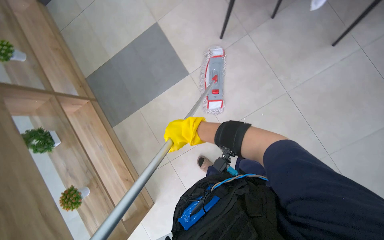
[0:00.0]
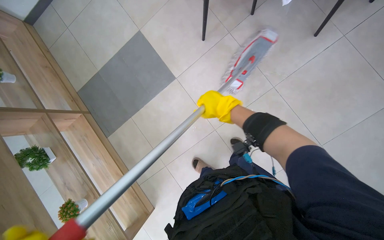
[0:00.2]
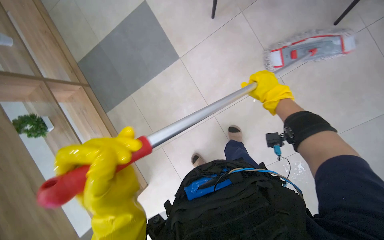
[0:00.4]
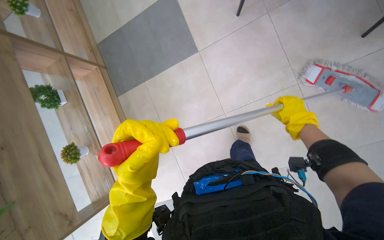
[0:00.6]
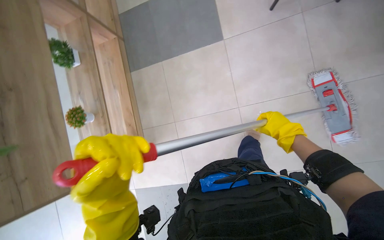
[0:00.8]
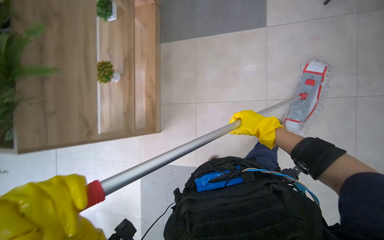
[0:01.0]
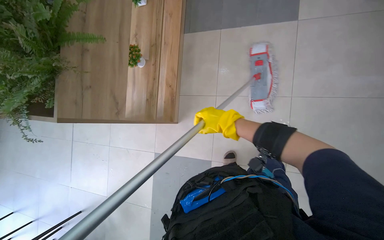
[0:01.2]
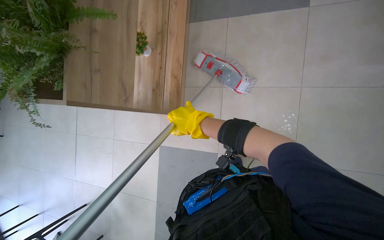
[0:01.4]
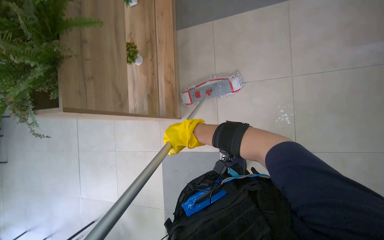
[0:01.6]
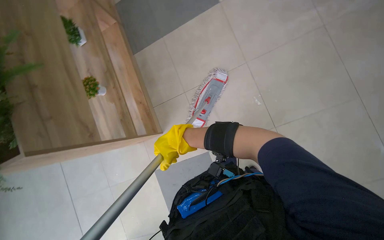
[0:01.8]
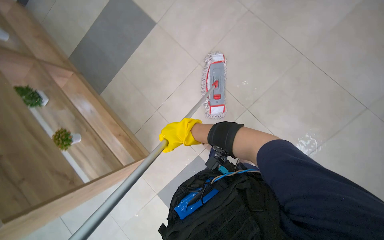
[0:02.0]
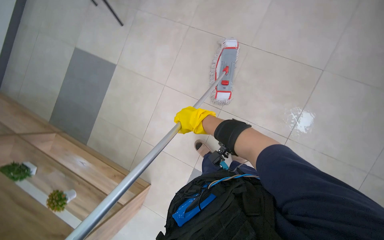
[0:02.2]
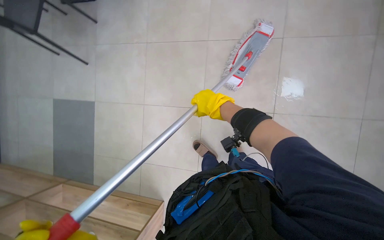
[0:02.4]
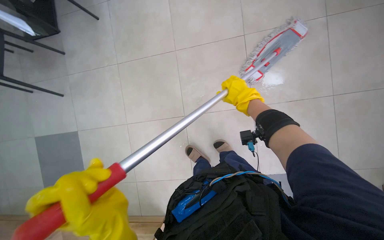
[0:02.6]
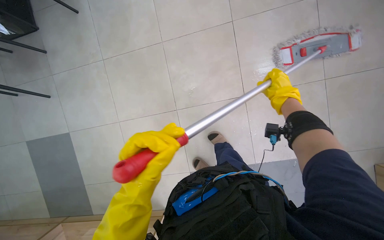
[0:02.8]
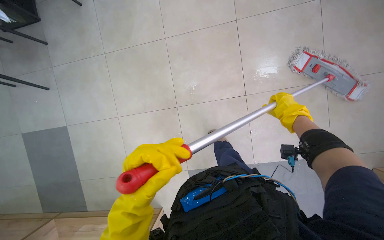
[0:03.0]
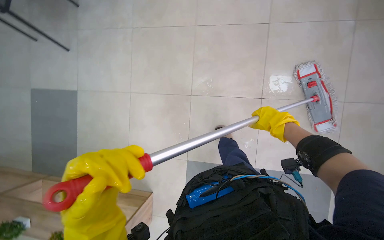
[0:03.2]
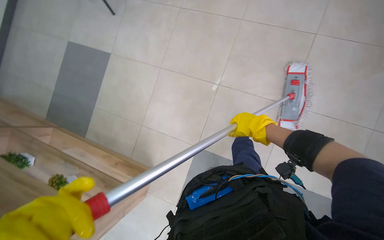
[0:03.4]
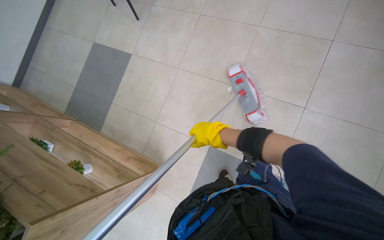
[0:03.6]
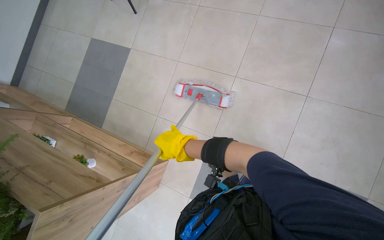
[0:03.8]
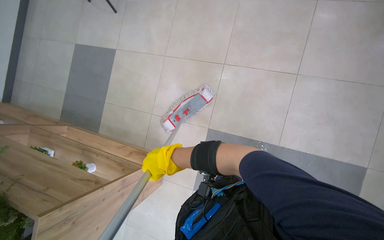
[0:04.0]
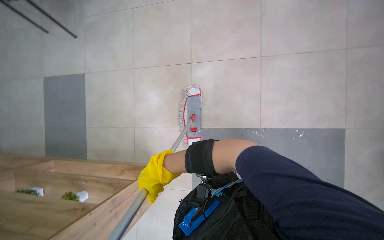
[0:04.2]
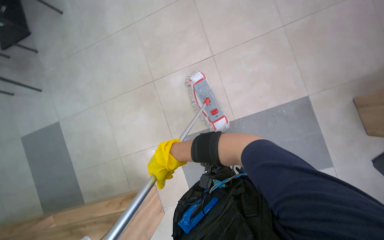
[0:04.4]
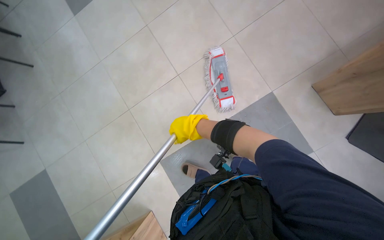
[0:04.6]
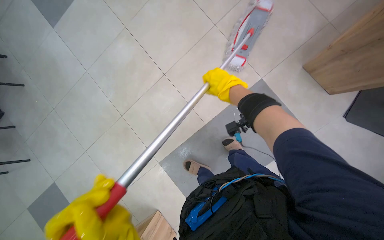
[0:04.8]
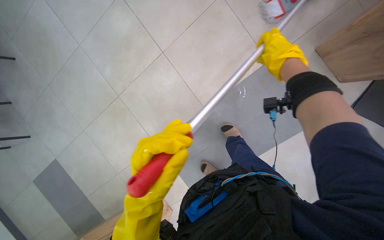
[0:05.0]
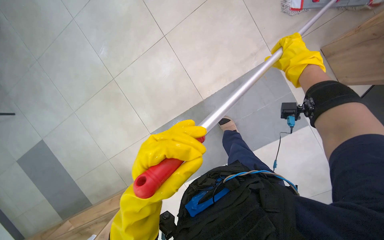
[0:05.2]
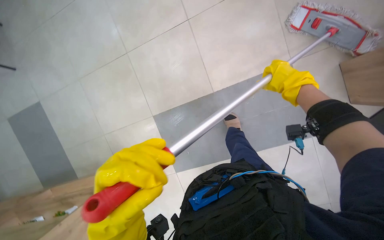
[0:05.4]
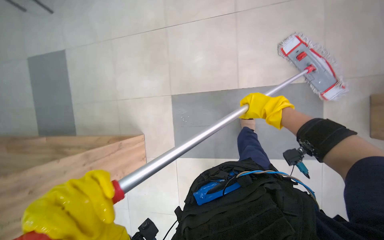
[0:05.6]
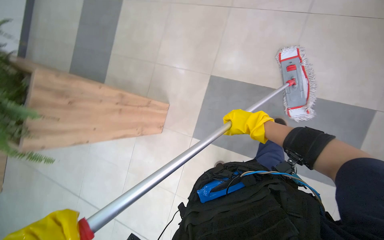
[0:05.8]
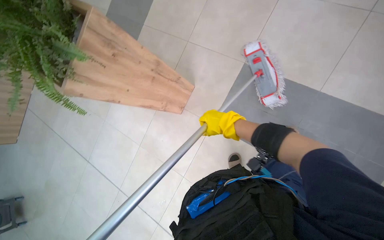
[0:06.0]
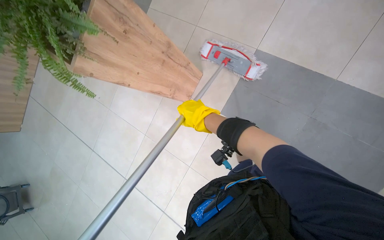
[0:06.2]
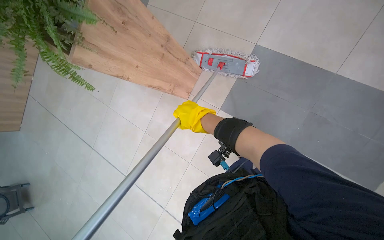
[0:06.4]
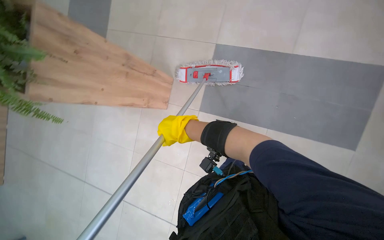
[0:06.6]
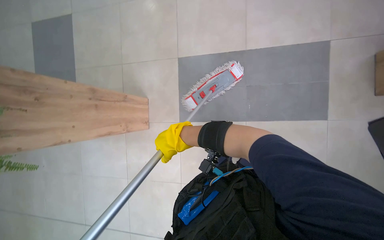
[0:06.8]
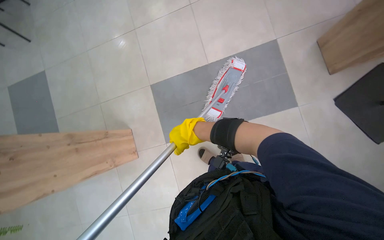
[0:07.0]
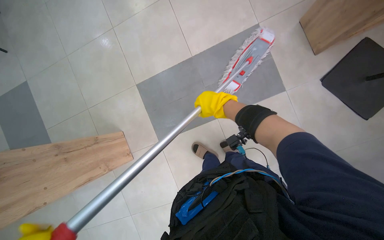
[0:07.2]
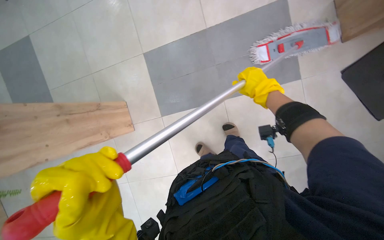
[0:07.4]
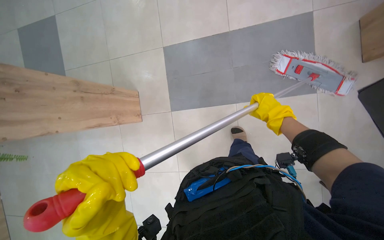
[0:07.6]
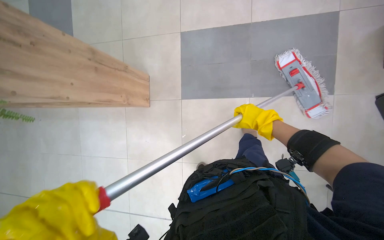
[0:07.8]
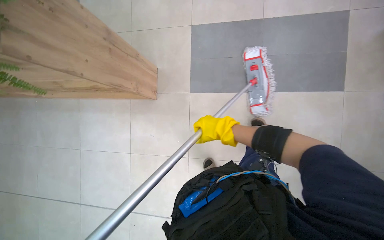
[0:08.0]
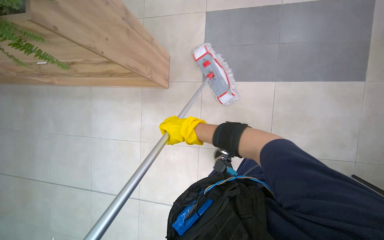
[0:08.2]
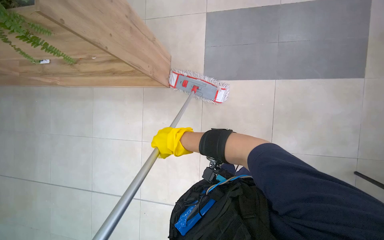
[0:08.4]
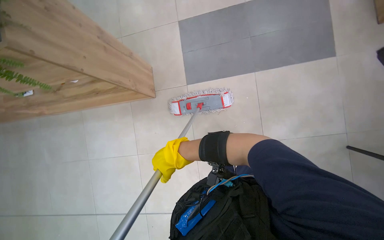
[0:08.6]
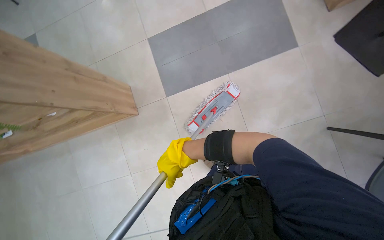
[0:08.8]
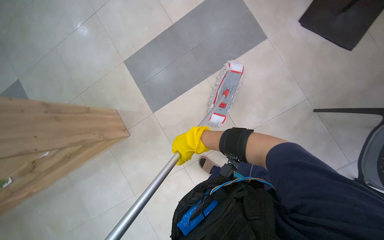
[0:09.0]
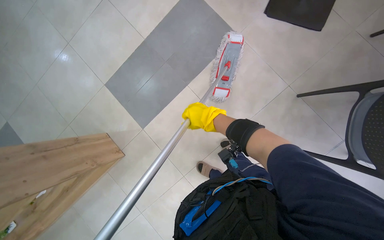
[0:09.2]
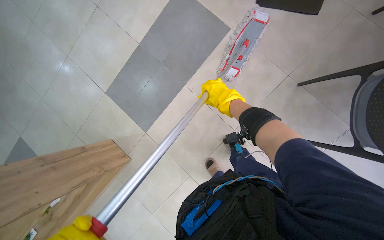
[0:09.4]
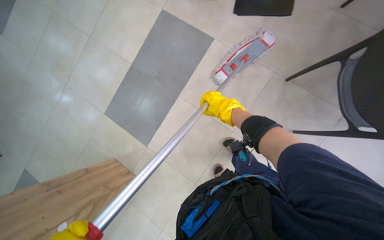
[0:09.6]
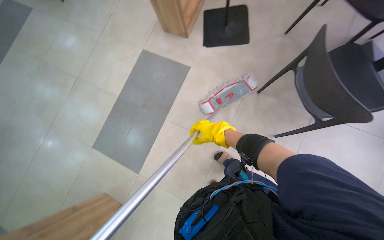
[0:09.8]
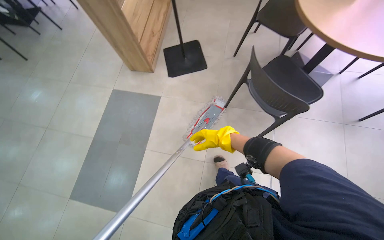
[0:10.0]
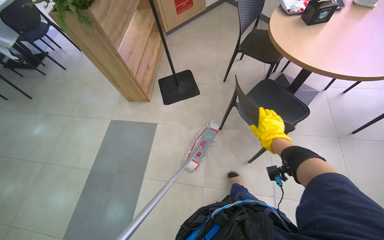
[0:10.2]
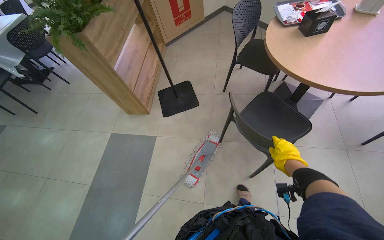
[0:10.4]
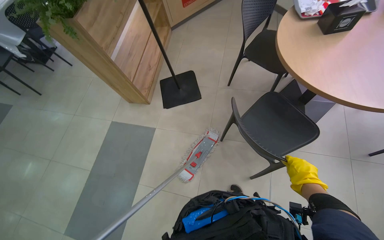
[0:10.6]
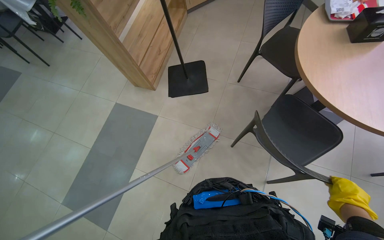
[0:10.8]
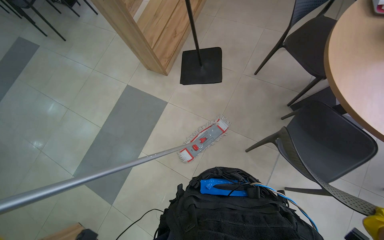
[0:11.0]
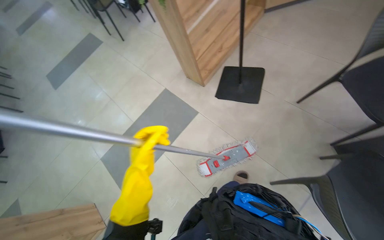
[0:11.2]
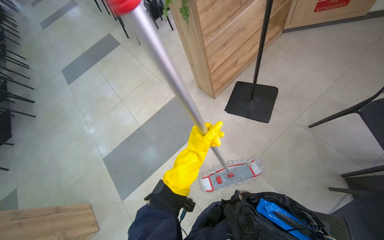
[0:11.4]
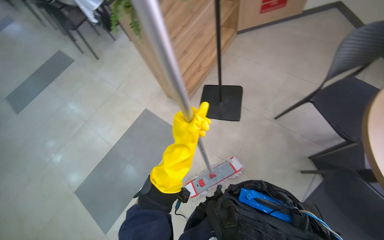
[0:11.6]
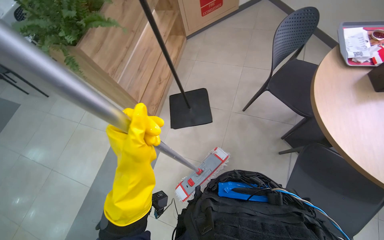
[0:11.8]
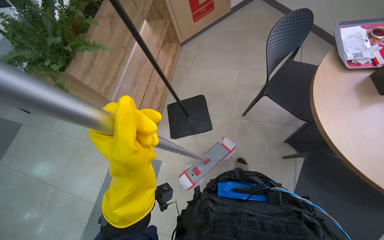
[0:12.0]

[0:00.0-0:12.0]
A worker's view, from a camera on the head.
Job: mopping floor.
The whole recording: Mopping cafeteria floor. The worker mops the cafeteria floor with a mop and bucket.
0:06.0 to 0:07.6: The scene rotates counterclockwise by roughly 25 degrees.
0:07.6 to 0:09.0: The scene rotates counterclockwise by approximately 30 degrees.
0:09.0 to 0:10.4: The view tilts approximately 35 degrees upward. The scene turns roughly 50 degrees counterclockwise in the picture.

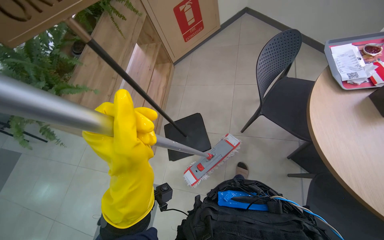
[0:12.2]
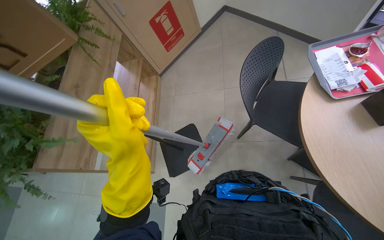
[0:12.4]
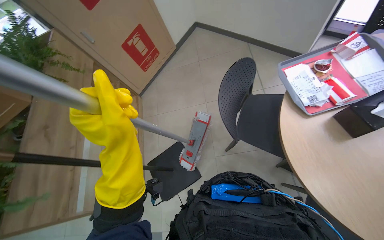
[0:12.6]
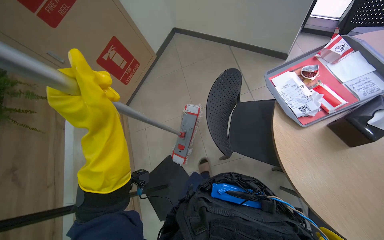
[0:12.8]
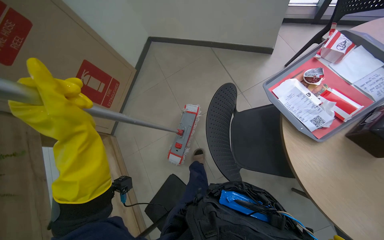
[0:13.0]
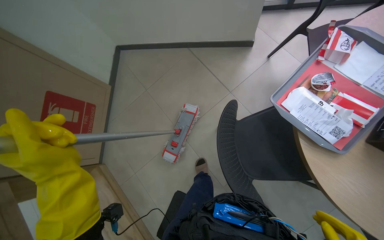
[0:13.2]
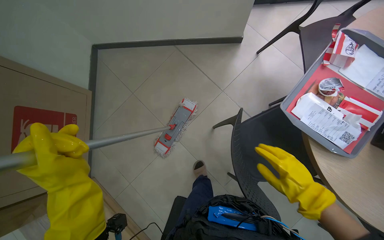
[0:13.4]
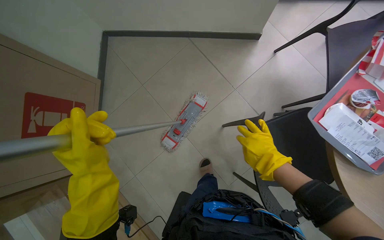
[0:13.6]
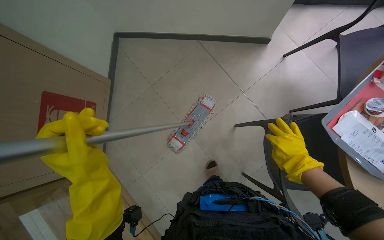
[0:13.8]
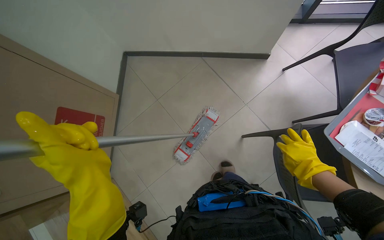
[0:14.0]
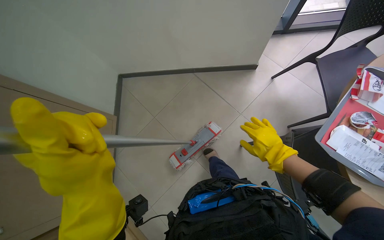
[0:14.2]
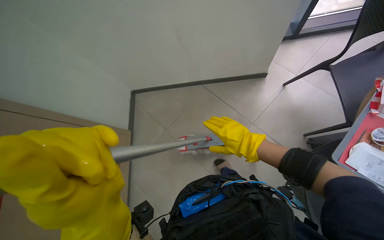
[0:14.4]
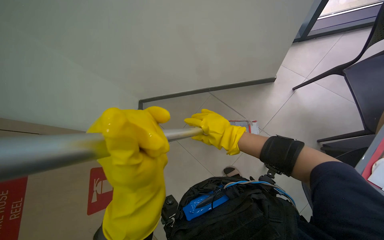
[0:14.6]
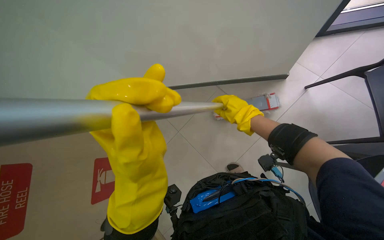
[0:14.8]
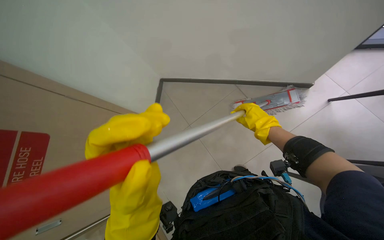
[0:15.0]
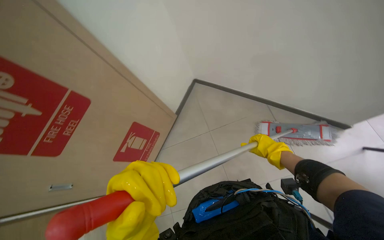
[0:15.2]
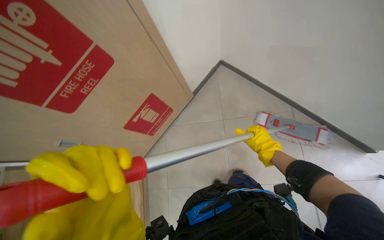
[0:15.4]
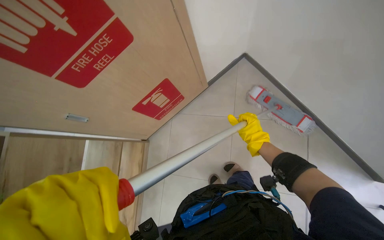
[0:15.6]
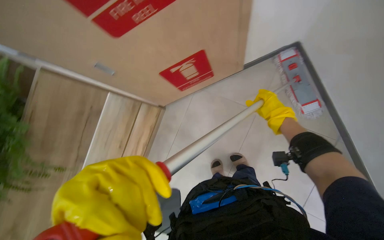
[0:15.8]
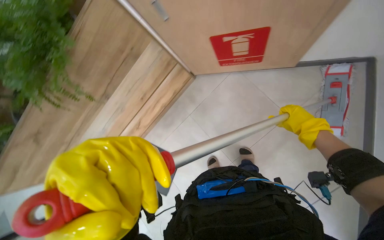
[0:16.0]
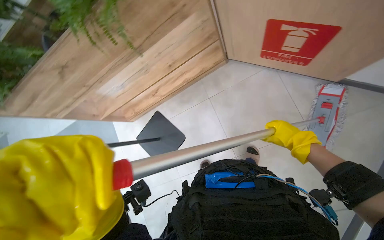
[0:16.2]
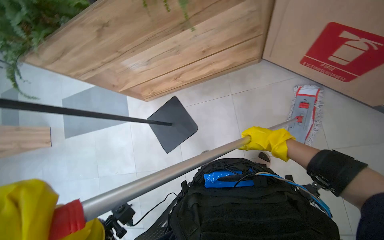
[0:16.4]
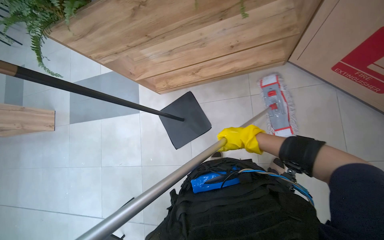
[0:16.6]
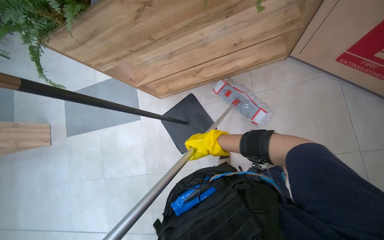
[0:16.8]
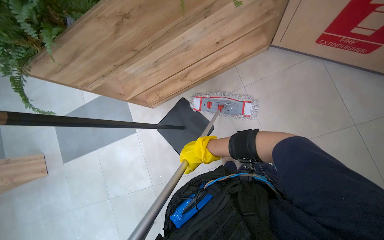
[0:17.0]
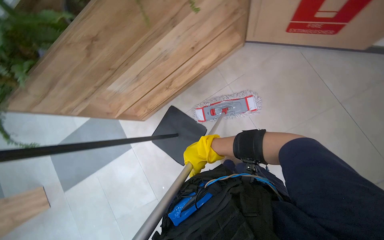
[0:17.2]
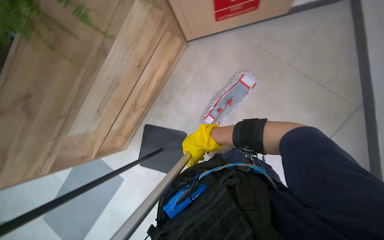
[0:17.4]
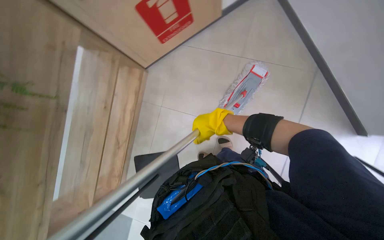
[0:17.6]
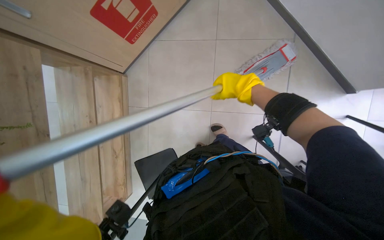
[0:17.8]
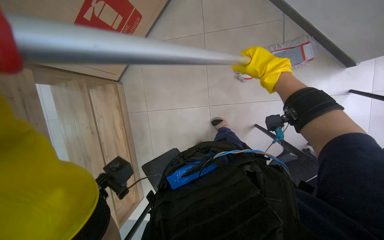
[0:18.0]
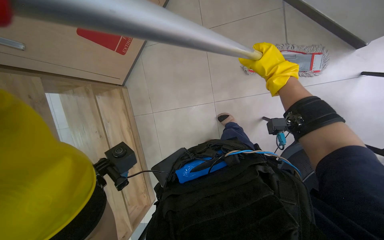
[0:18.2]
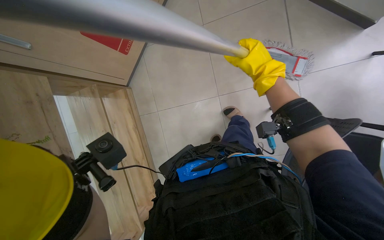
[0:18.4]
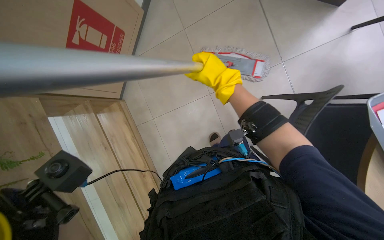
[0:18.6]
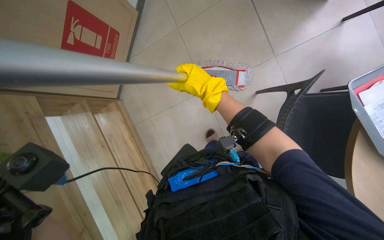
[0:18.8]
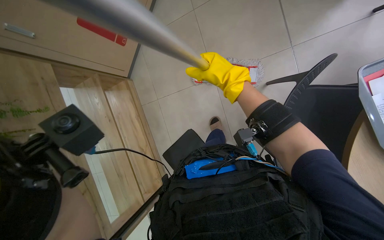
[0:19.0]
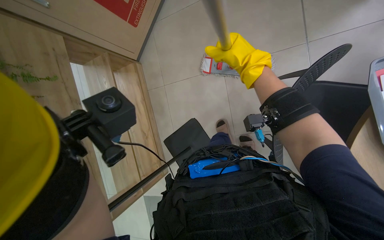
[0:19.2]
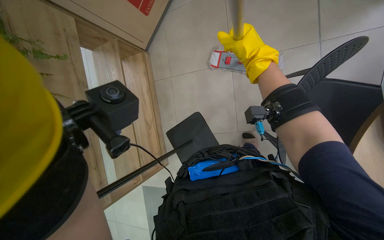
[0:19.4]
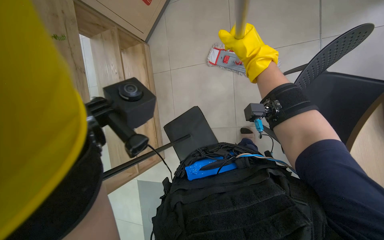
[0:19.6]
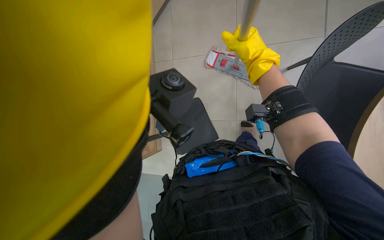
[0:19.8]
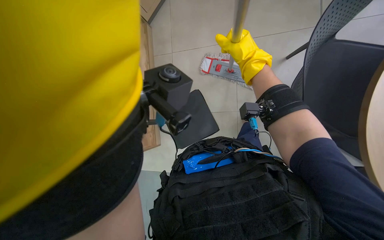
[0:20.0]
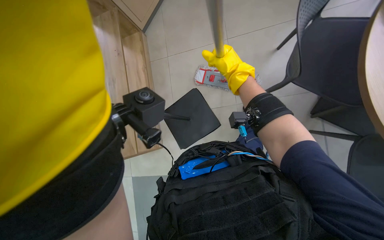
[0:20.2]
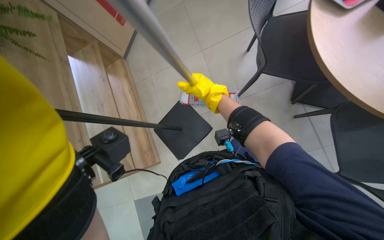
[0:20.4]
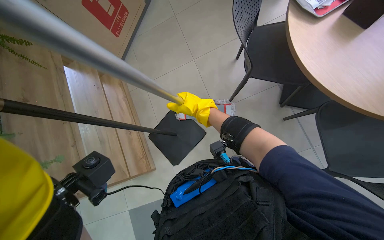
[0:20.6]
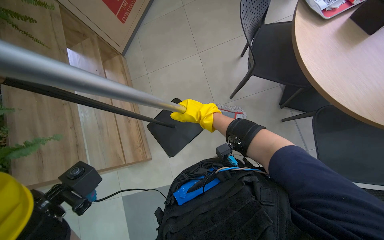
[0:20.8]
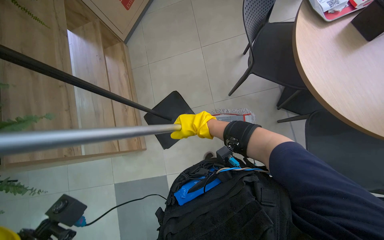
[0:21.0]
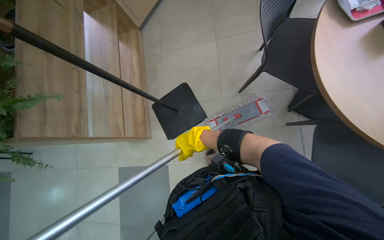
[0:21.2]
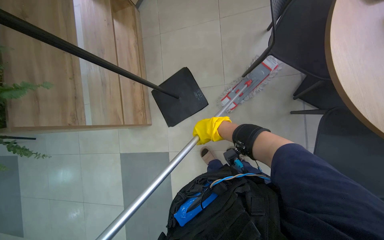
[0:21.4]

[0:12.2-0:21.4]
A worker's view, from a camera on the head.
Job: mopping floor.
The whole recording: Mopping cafeteria floor. The worker mops the cafeteria floor with a mop and bucket.
0:12.2 to 0:13.8: The head travels approximately 90 cm. The wearer looks roughly 45 degrees further to the right.
0:13.8 to 0:15.2: The head rotates some 30 degrees to the left.
0:16.8 to 0:18.4: Everything in view rotates about 90 degrees counterclockwise.
0:18.4 to 0:19.8: The wearer looks about 15 degrees further downward.
0:19.8 to 0:21.4: The right hand moves down the picture, approximately 10 cm.
